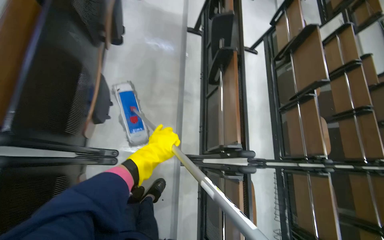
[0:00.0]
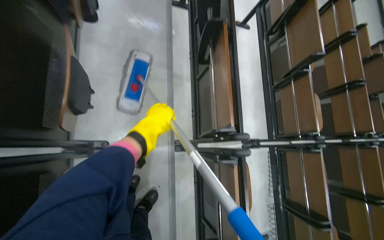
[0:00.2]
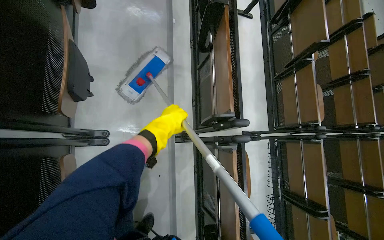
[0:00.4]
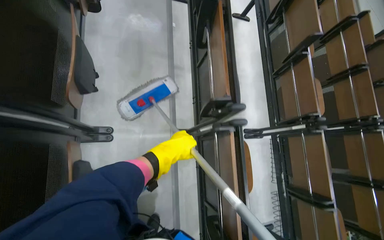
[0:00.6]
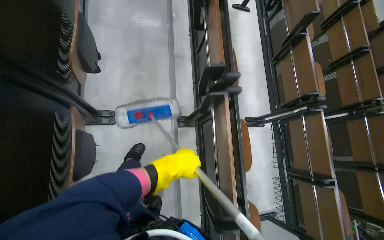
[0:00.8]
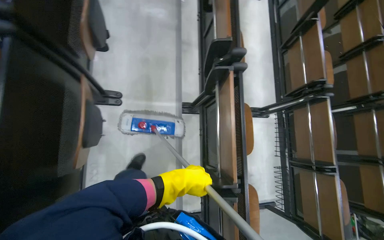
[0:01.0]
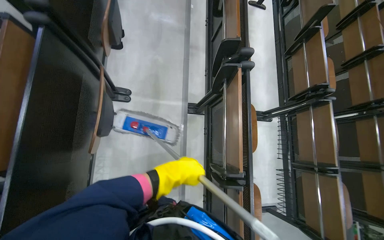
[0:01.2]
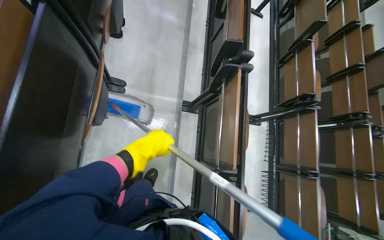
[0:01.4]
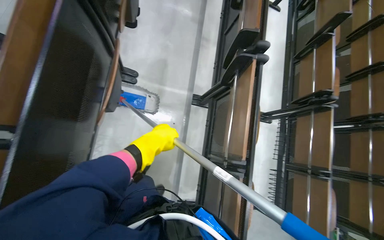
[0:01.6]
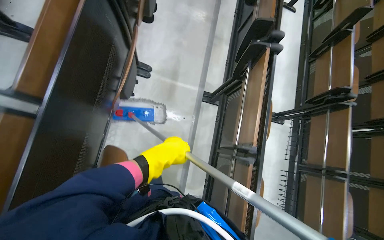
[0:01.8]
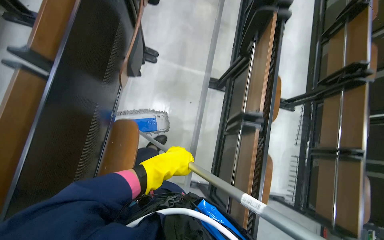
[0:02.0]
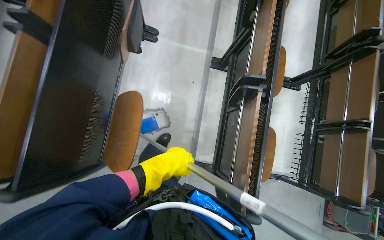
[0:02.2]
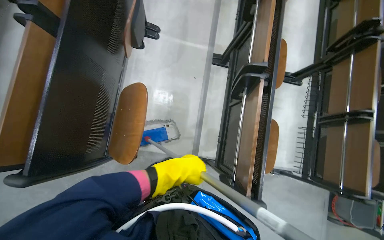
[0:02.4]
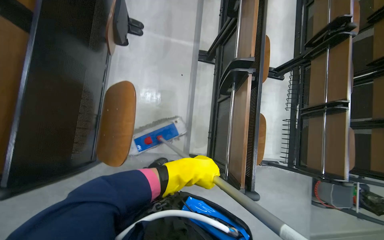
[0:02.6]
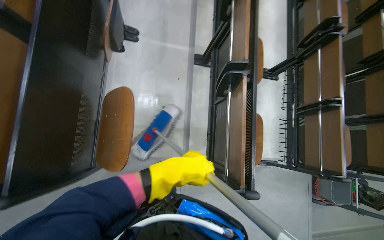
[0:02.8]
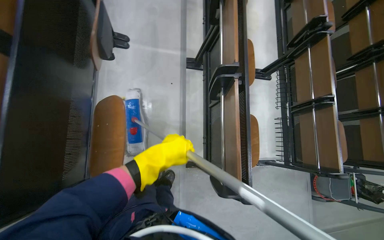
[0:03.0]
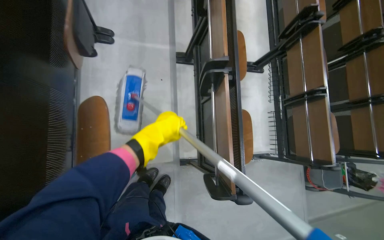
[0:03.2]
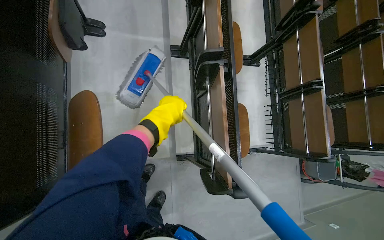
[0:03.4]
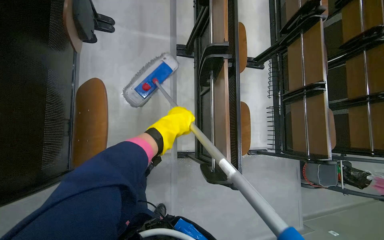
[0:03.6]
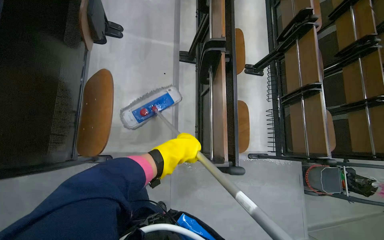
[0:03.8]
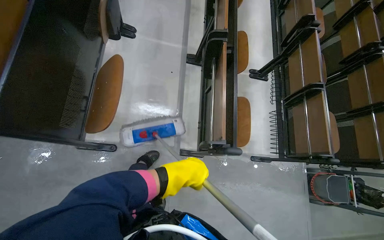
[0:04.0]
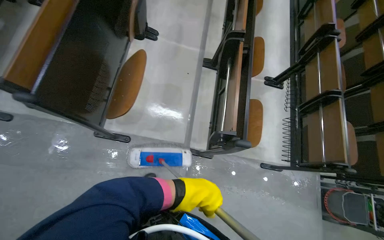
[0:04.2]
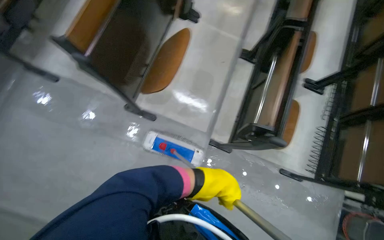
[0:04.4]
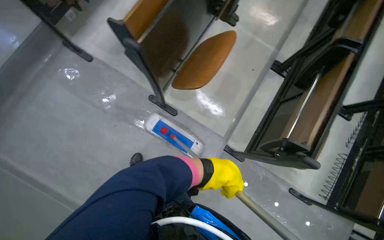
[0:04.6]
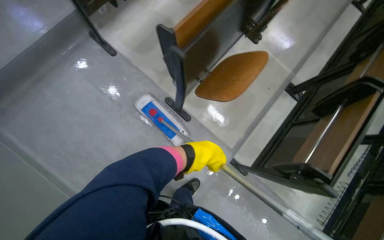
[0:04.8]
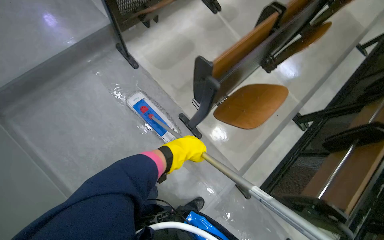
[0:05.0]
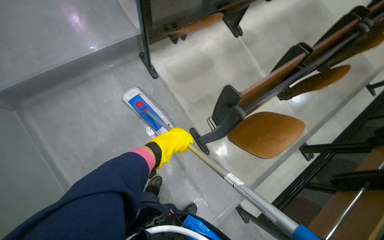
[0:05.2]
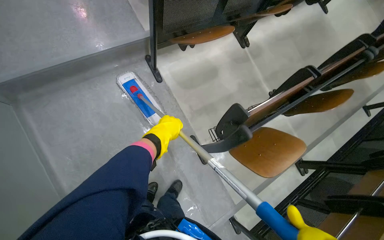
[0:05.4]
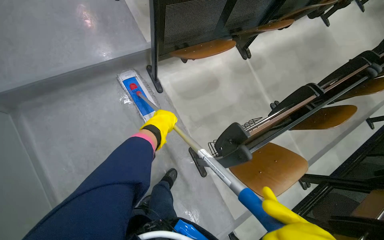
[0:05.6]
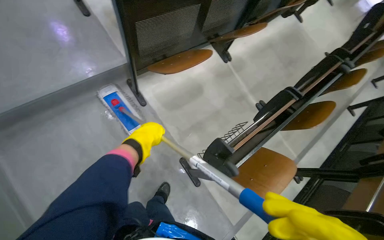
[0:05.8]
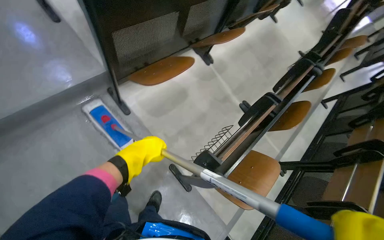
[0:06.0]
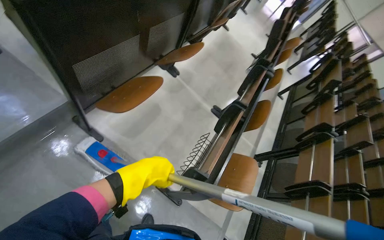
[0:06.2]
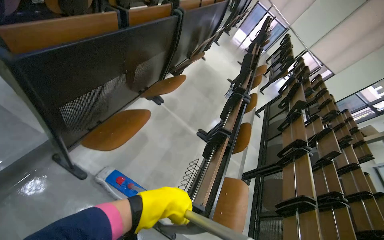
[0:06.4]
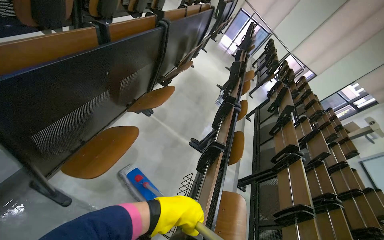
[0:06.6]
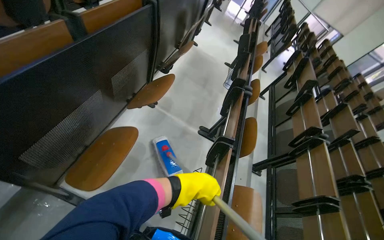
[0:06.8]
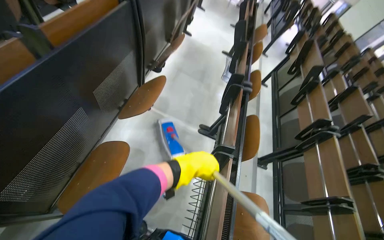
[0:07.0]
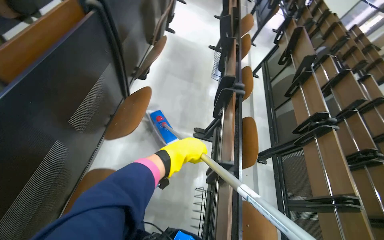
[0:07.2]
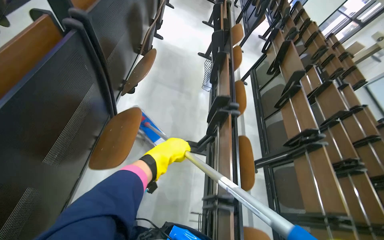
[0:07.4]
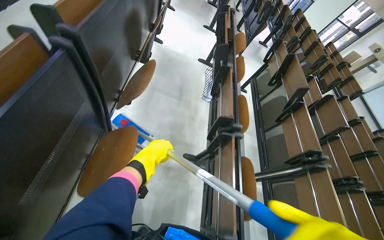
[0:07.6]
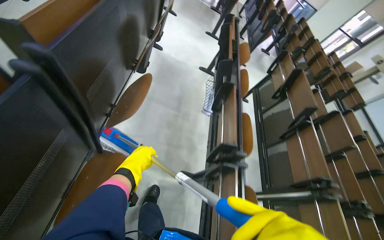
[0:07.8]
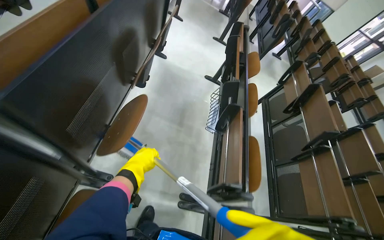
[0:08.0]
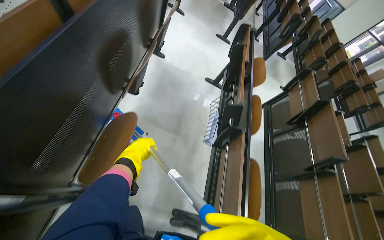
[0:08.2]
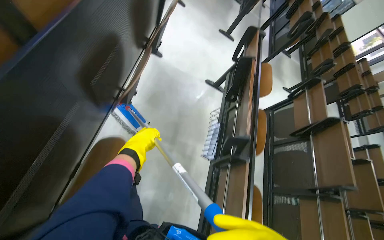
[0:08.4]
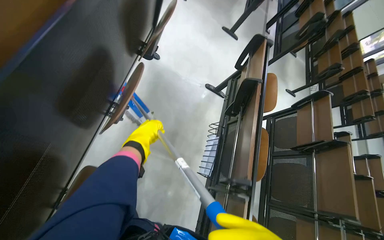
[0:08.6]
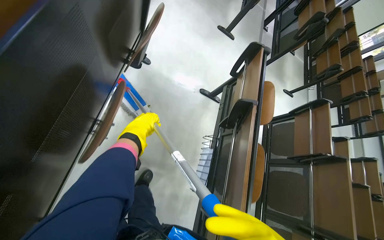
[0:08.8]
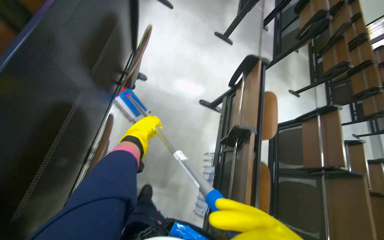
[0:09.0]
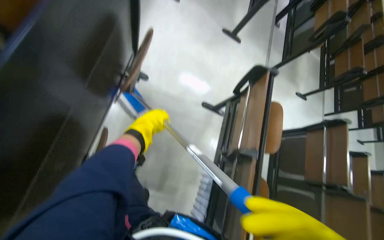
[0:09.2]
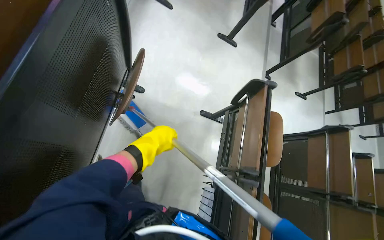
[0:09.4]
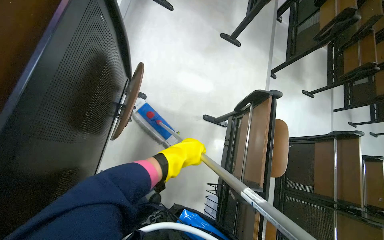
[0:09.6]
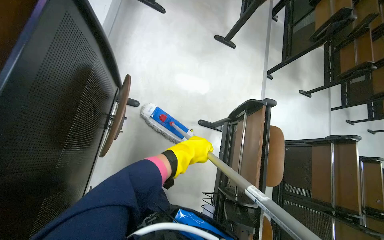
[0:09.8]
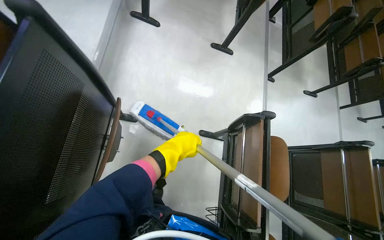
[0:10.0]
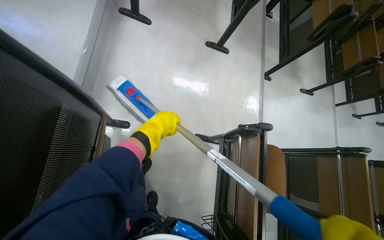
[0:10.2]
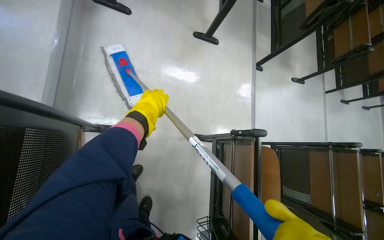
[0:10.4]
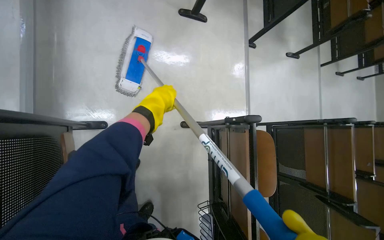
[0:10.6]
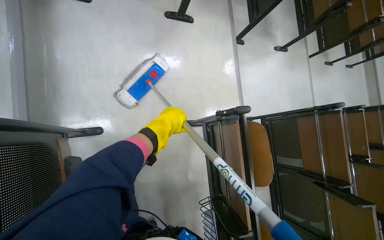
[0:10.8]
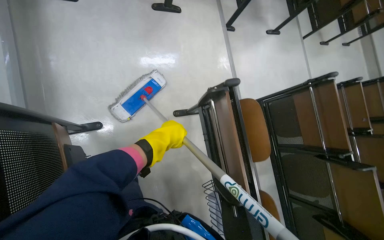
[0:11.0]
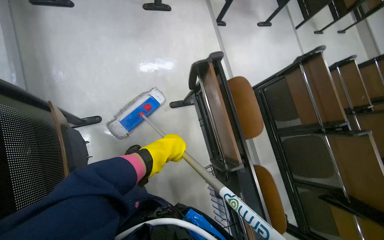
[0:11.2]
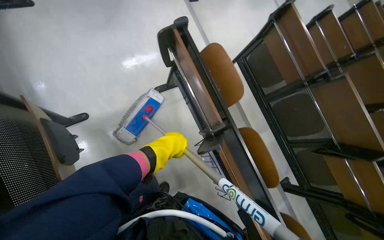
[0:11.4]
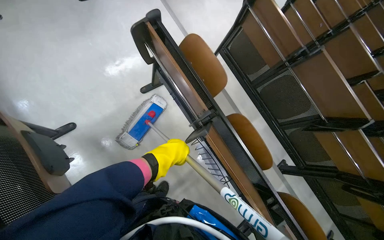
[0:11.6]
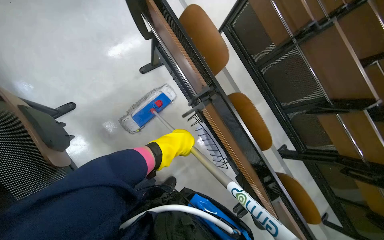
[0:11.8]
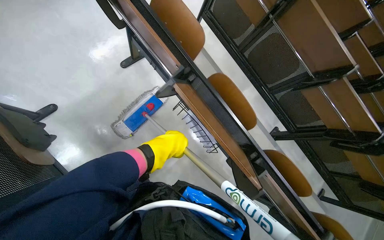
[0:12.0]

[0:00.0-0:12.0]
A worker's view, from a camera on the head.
Job: mopping floor.
The whole recording: Mopping auditorium floor. The worker mops the floor in the auditorium, moving between rows of desks.
0:00.0 to 0:01.6: The wearer moves approximately 50 cm.
0:03.0 to 0:04.4: The wearer moves approximately 40 cm. The head rotates roughly 20 degrees to the left.
0:04.4 to 0:06.0: The camera is carried about 70 cm. The scene turns approximately 30 degrees clockwise in the picture.
0:06.0 to 0:07.6: The head travels some 90 cm. The head rotates about 40 degrees to the right.
0:07.6 to 0:09.0: The wearer moves about 1.5 m.
0:09.0 to 0:10.4: The camera travels approximately 70 cm.
0:10.4 to 0:12.0: The head travels approximately 60 cm. The view tips downward by roughly 15 degrees. The scene turns approximately 45 degrees counterclockwise in the picture.

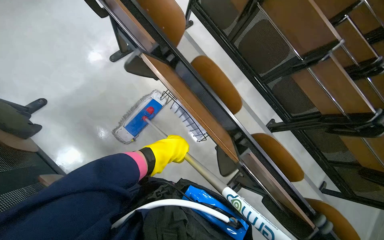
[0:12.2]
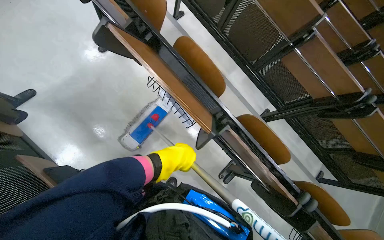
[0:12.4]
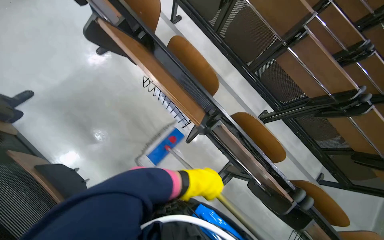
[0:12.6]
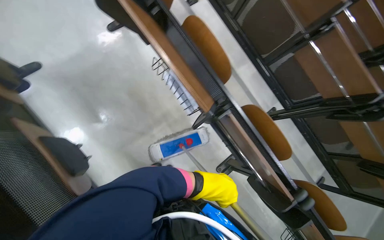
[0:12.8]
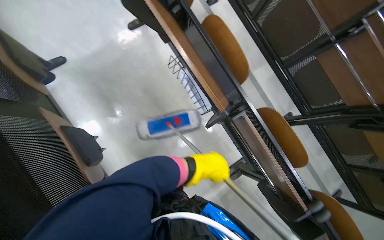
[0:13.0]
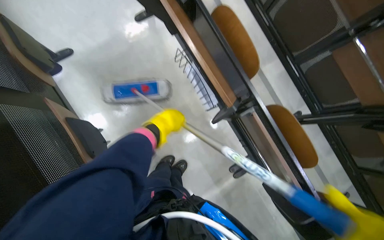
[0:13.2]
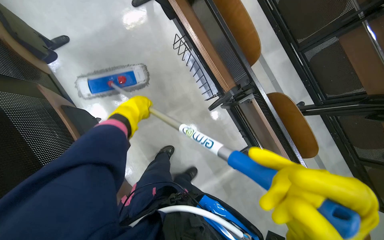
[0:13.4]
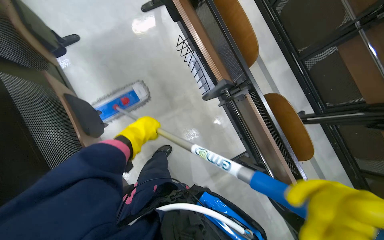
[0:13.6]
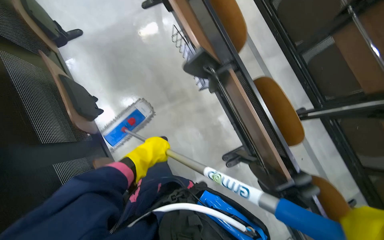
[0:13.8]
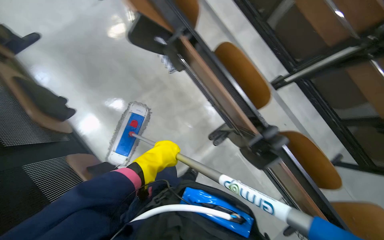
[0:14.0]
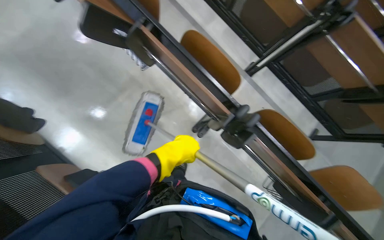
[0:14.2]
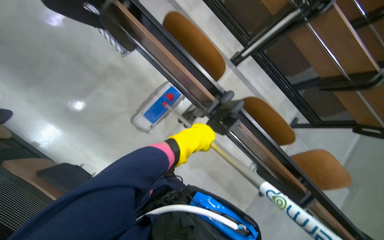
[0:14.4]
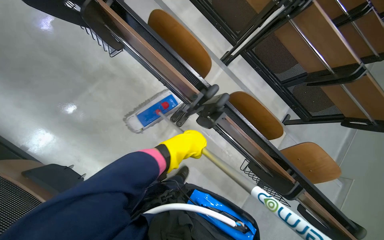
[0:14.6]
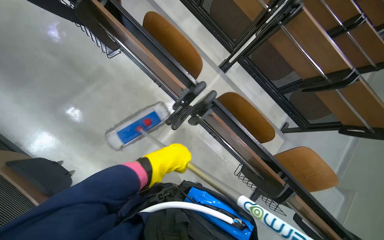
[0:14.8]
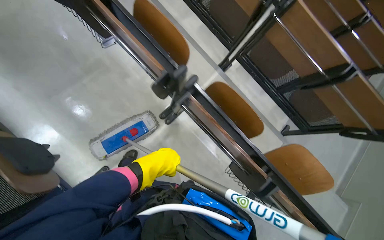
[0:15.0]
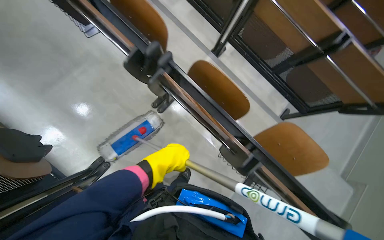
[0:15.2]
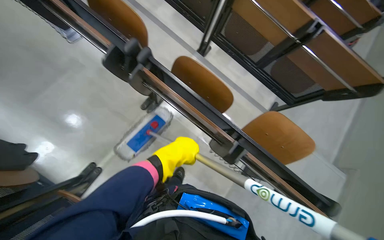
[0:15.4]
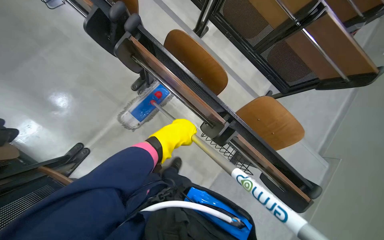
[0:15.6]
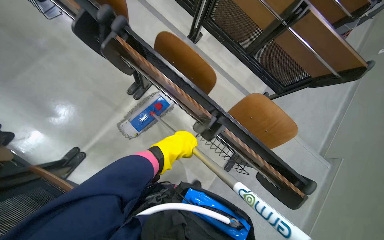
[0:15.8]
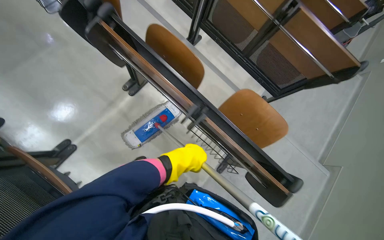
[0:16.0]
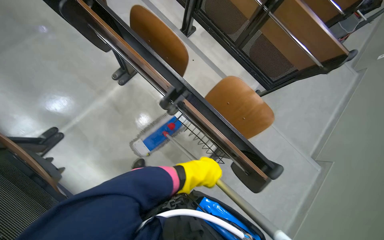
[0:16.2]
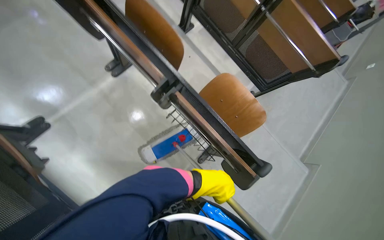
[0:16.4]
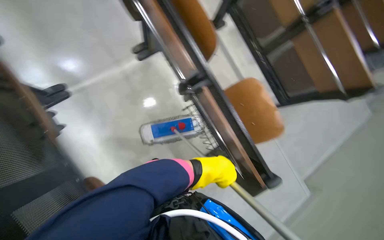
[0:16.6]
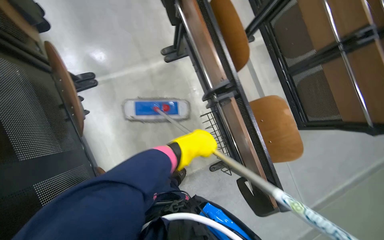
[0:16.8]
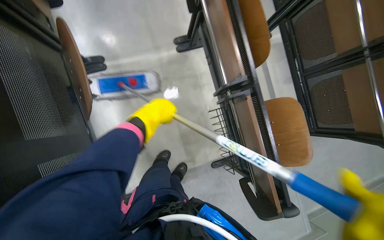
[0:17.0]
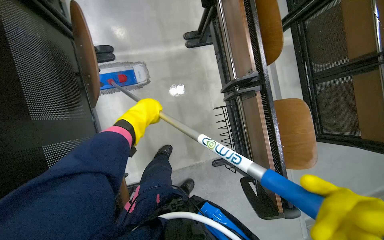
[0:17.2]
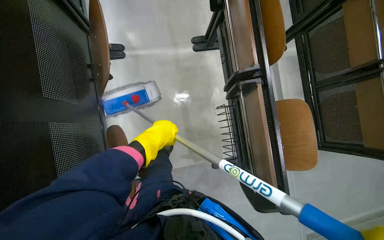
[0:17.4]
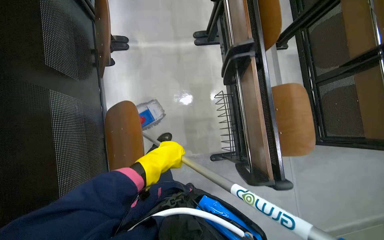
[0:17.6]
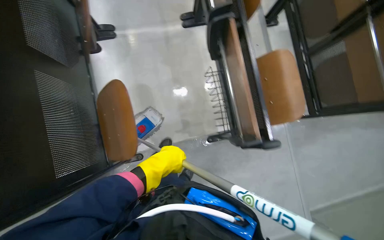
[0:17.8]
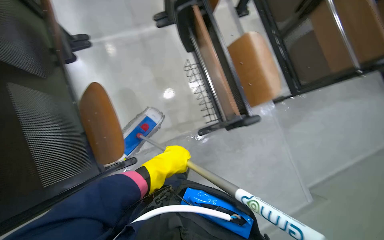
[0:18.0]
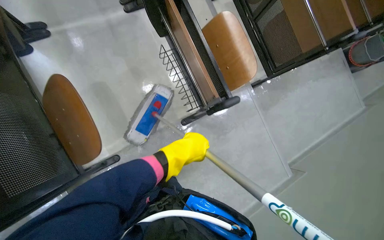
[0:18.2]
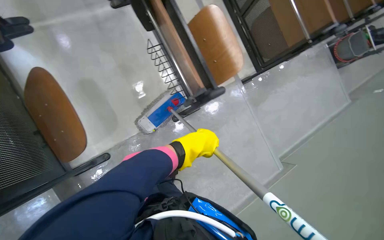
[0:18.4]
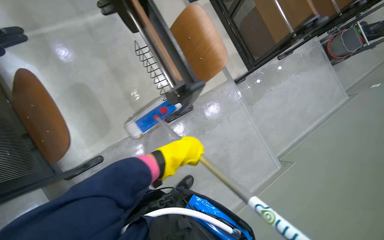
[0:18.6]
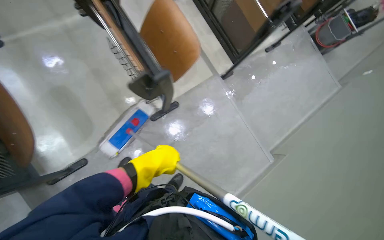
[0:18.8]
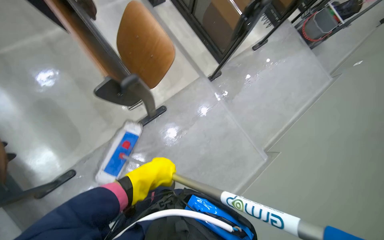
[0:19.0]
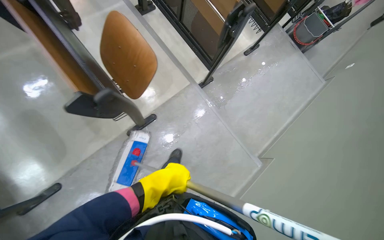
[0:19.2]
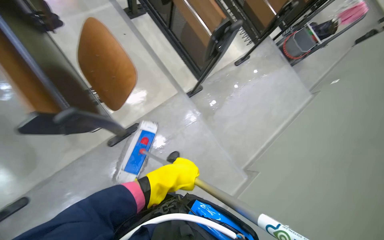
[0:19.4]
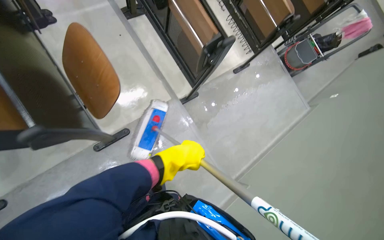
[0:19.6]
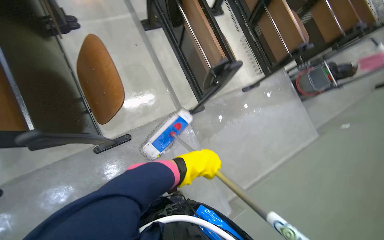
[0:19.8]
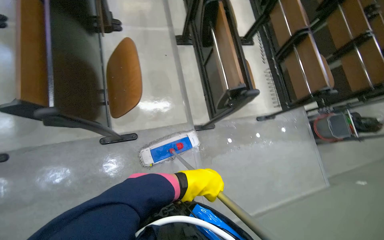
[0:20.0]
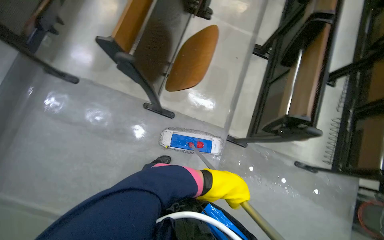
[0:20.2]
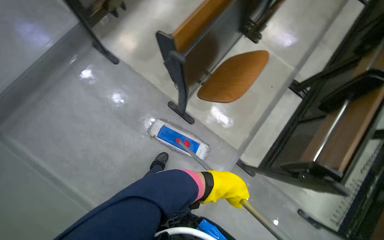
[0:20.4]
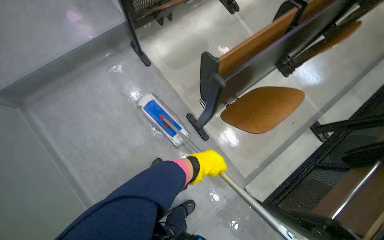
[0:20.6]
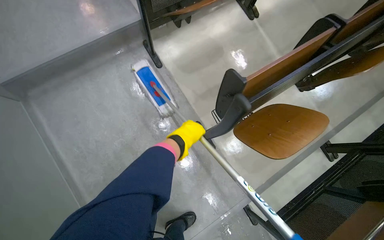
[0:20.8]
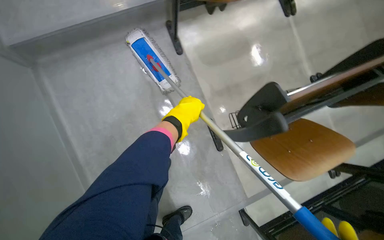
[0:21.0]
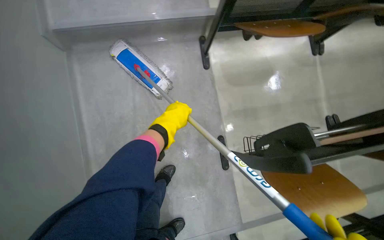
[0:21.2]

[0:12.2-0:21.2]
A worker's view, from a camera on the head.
Job: mopping floor.
The whole recording: Mopping auditorium floor. The worker mops the floor in the auditorium, moving between rows of desks.
0:12.2 to 0:13.8: The wearer moves approximately 40 cm. The head turns to the left by roughly 20 degrees.
0:13.8 to 0:15.2: The camera is carried roughly 70 cm.
0:15.2 to 0:16.6: The wearer moves about 40 cm.
0:18.2 to 0:19.8: The camera is carried to the right, roughly 70 cm.
0:19.8 to 0:21.2: The camera is carried some 50 cm. The head turns to the left by approximately 105 degrees.
